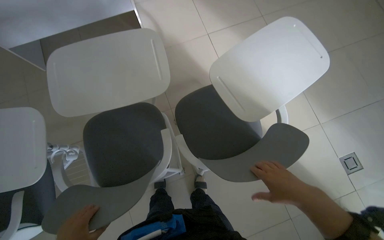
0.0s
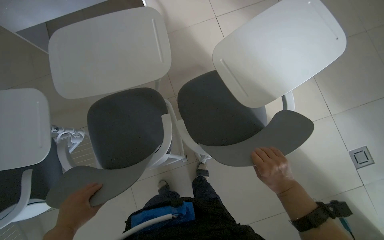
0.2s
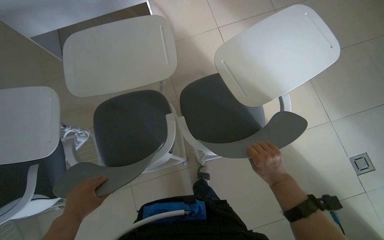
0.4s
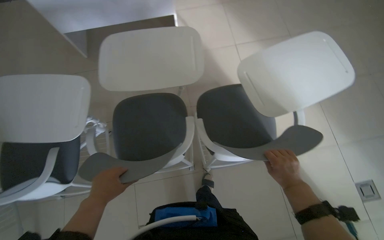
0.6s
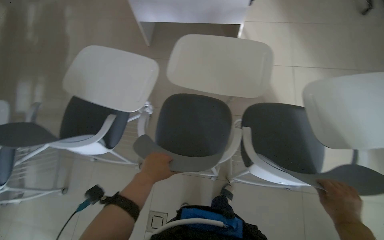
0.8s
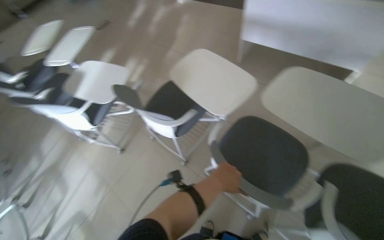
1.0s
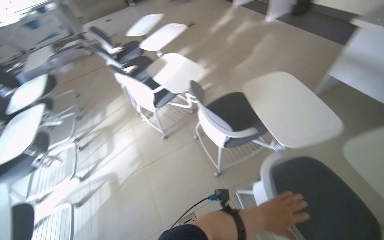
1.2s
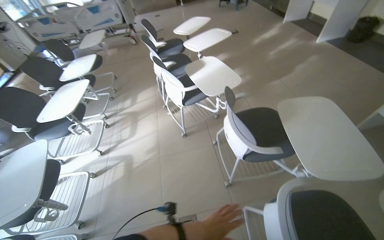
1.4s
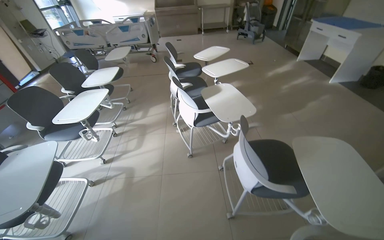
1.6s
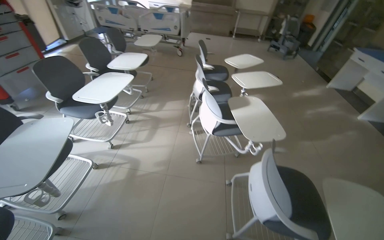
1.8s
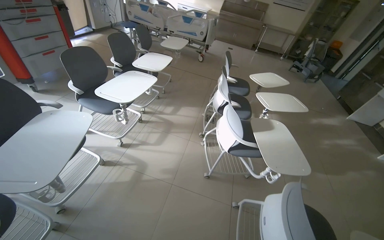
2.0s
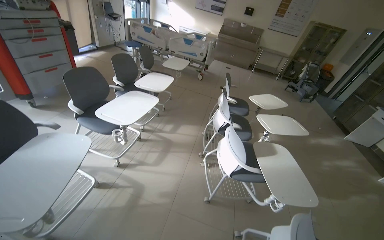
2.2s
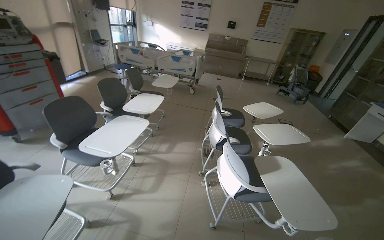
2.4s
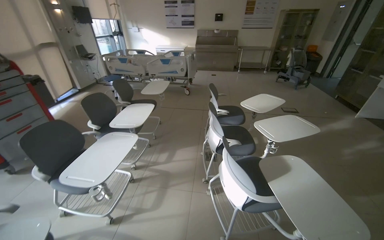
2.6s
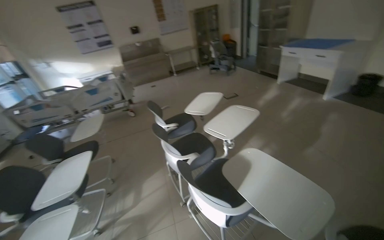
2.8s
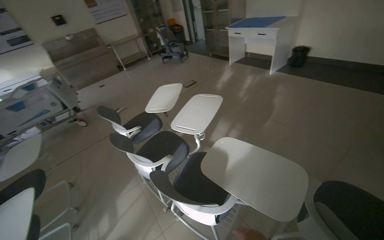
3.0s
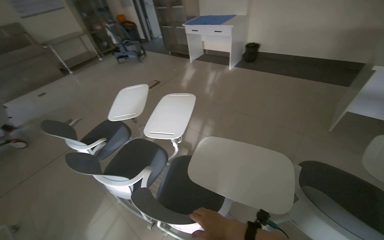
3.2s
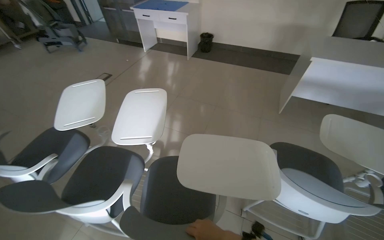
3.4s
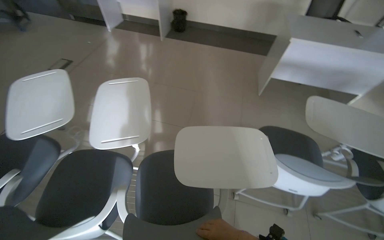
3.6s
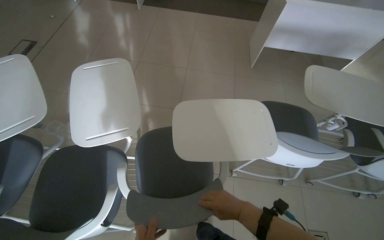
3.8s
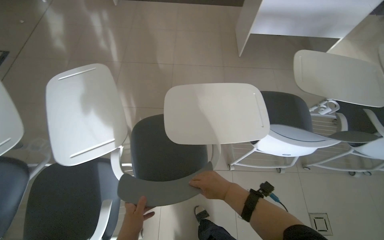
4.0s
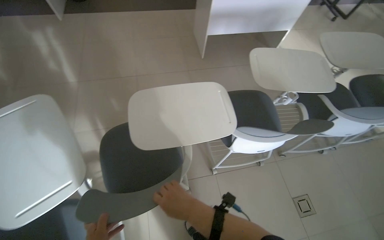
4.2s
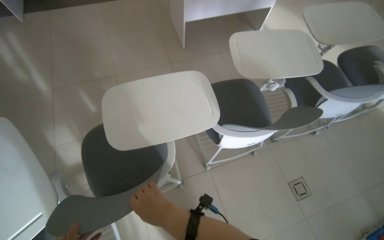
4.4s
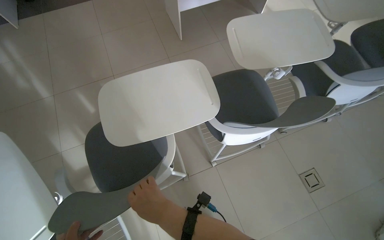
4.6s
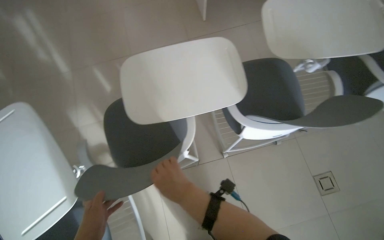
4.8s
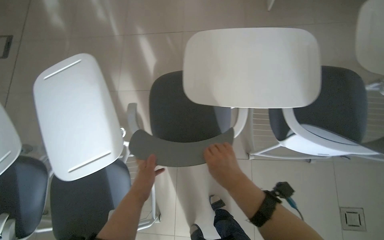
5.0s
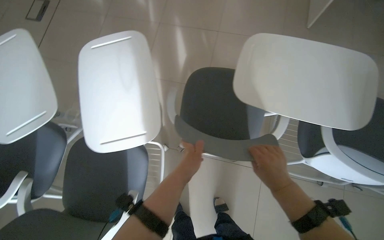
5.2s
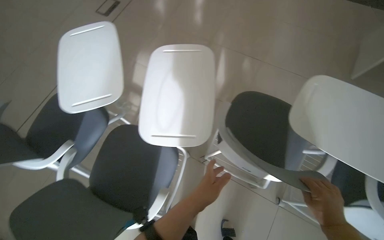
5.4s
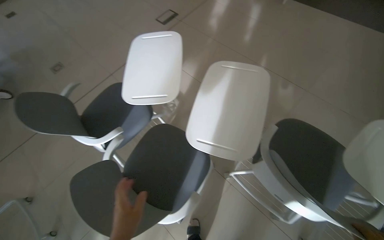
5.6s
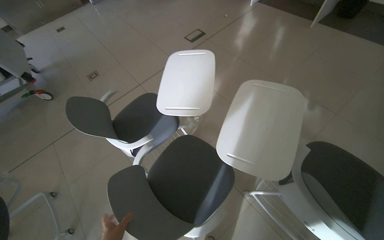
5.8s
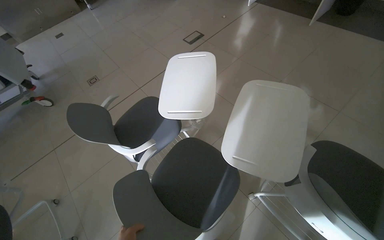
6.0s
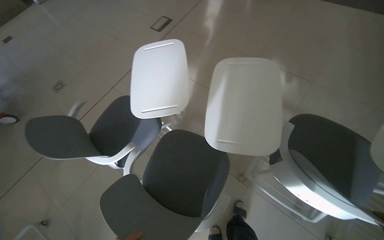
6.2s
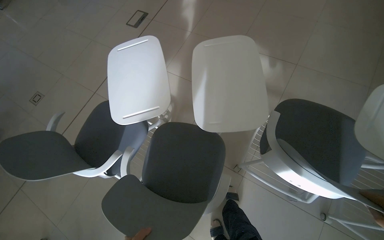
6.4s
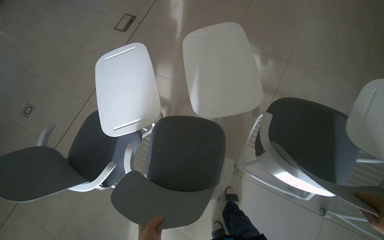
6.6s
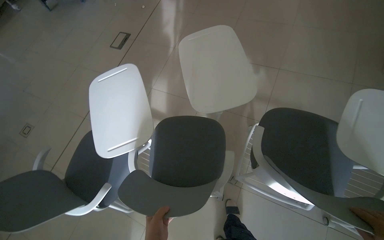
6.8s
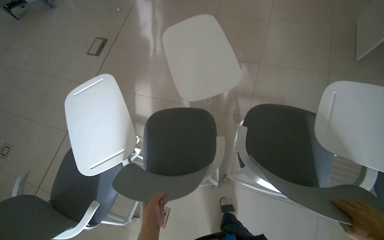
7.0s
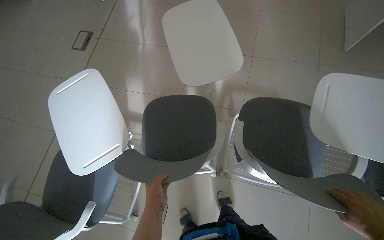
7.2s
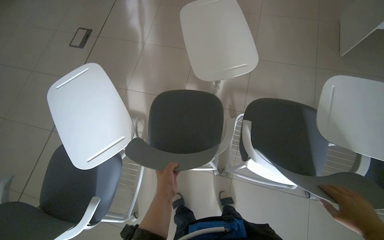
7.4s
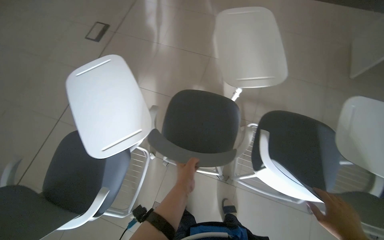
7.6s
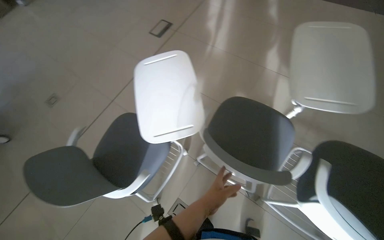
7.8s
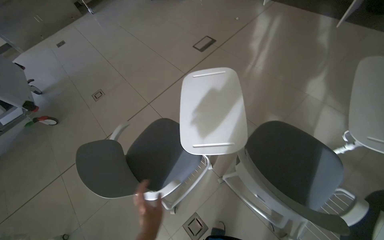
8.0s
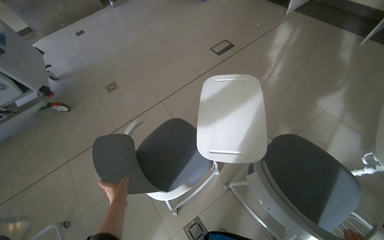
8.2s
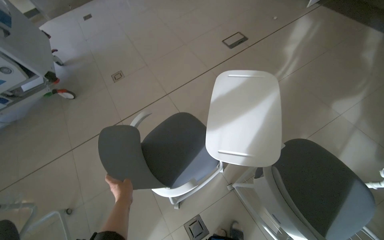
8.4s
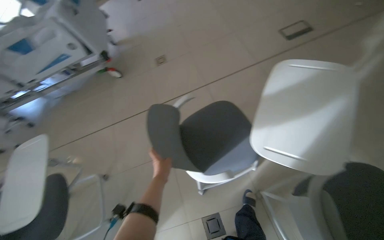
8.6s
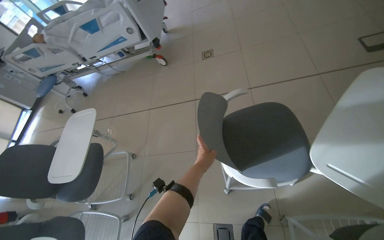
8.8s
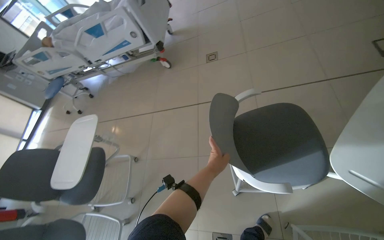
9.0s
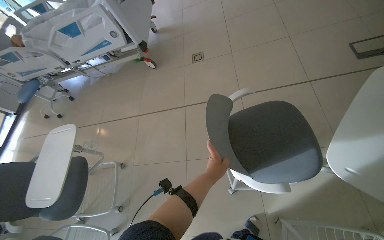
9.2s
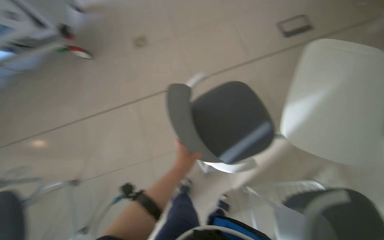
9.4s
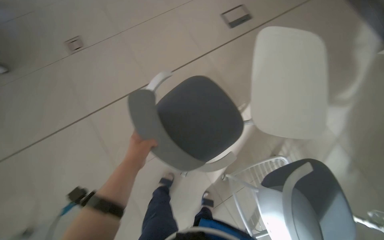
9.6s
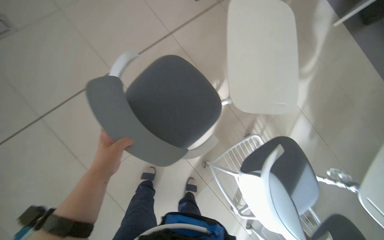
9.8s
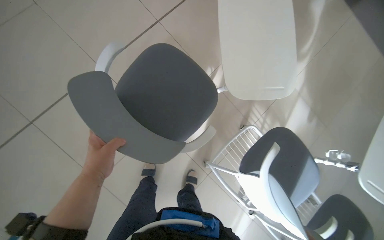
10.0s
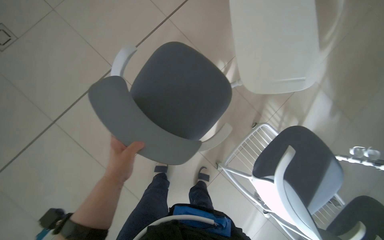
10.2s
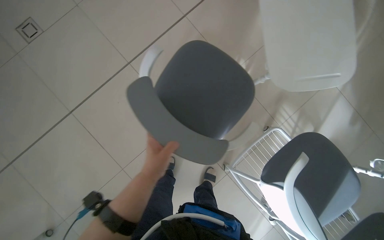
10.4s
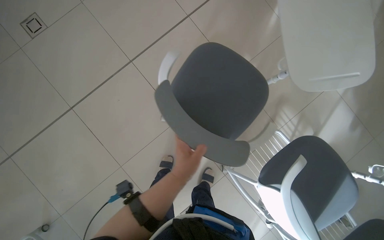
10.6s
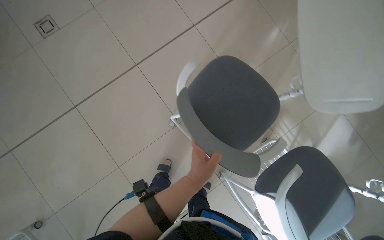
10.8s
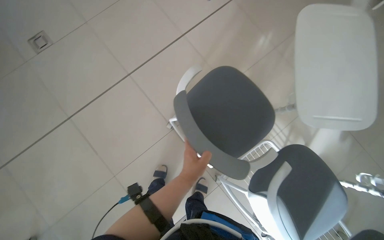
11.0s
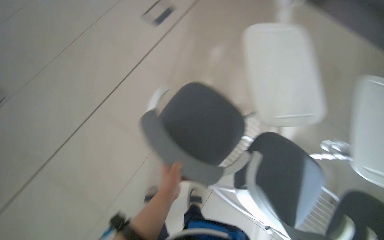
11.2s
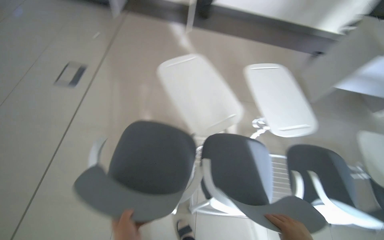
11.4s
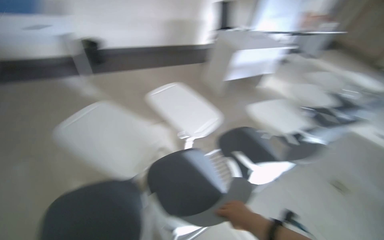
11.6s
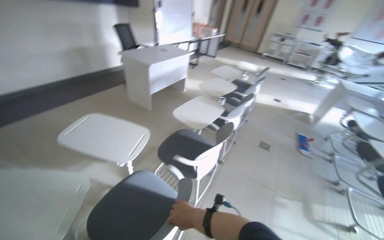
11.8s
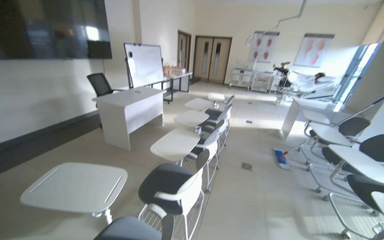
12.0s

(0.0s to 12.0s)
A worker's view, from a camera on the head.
Job: organizing items.
The whole recording: Arranging chairs in room. The worker arranges the chairs in the room.
0.0s - 1.6s: The camera is carried some 60 cm. The head turns to the left by some 110 degrees. The camera pitches upward, by some 20 degrees.
1.6s - 3.0s: The head travels approximately 80 cm. The head rotates roughly 35 degrees to the right.
3.0s - 4.4s: The camera travels some 40 cm. The head rotates some 70 degrees to the right. The view tilts some 25 degrees downward.
4.4s - 6.0s: The camera travels approximately 70 cm. The head rotates about 65 degrees to the left.
6.0s - 7.6s: The head turns to the right by approximately 30 degrees.
7.6s - 9.0s: The head travels some 50 cm. The wearer looks about 70 degrees further to the left.
9.0s - 10.4s: The head turns to the right by about 45 degrees. The camera pitches downward, by about 20 degrees.
10.4s - 12.0s: The camera travels some 50 cm. The wearer looks roughly 115 degrees further to the right. The view tilts approximately 45 degrees upward.

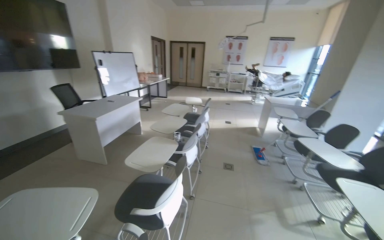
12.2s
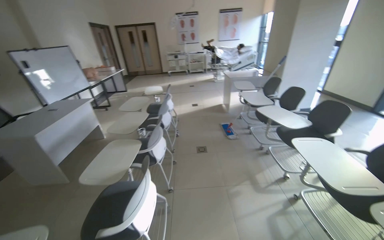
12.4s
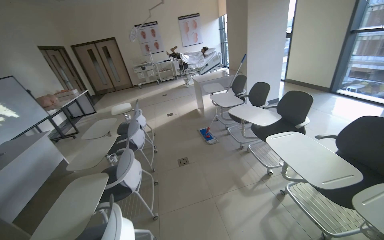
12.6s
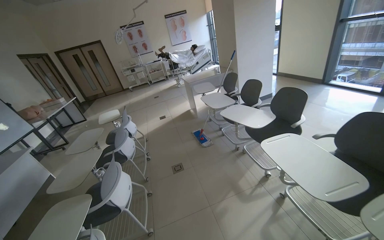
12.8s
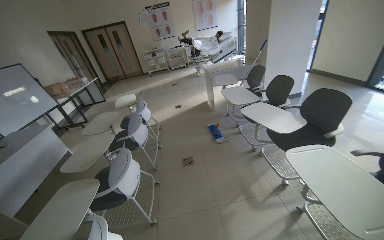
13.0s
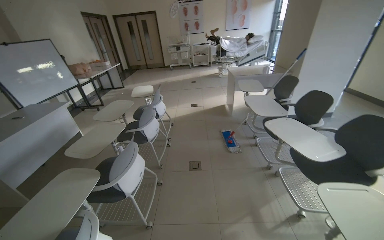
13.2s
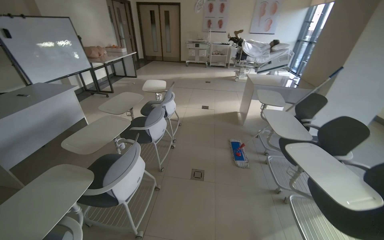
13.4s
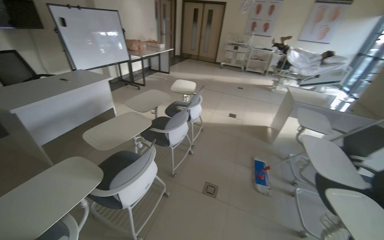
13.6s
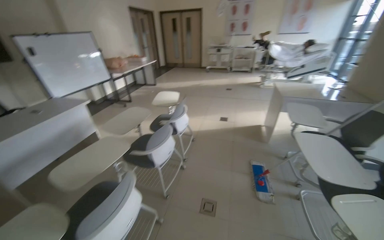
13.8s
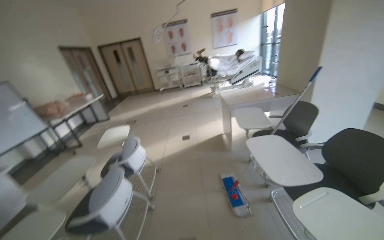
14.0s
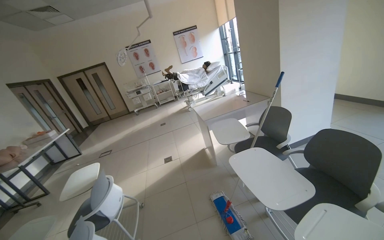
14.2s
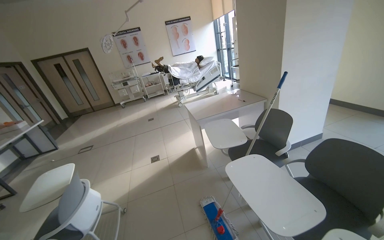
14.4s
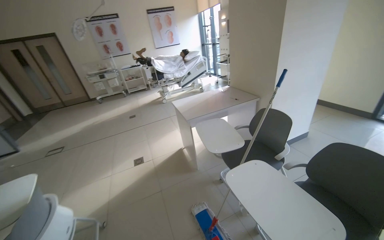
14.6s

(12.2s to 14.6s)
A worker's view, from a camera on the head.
Job: organizing items.
The whole recording: Arranging chairs in room. The worker arranges the chairs in the room.
12.2s - 13.4s: The head travels approximately 80 cm.
13.4s - 14.6s: The camera travels some 1 m. The head rotates approximately 30 degrees to the right.

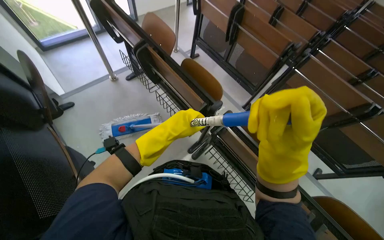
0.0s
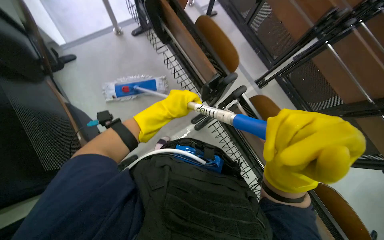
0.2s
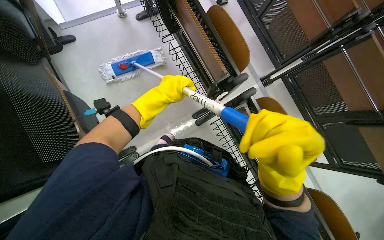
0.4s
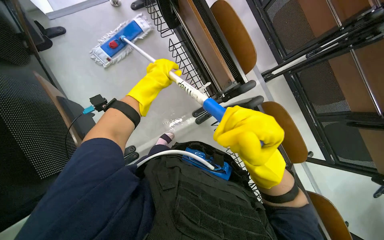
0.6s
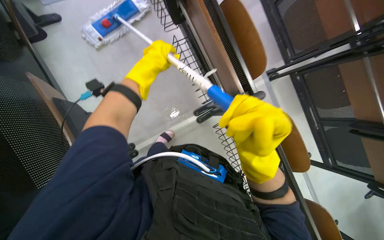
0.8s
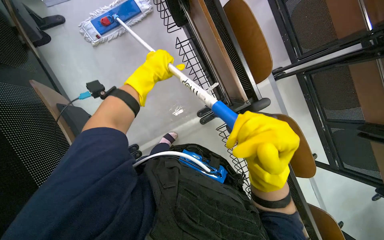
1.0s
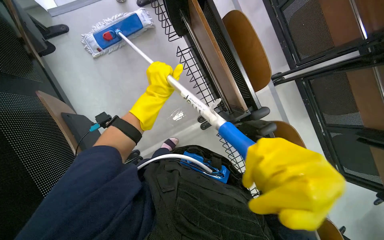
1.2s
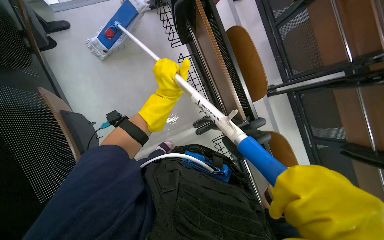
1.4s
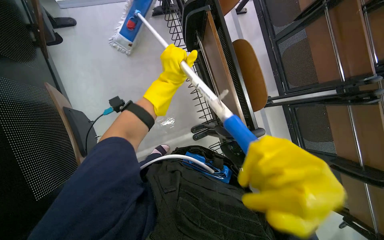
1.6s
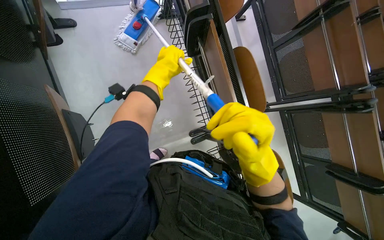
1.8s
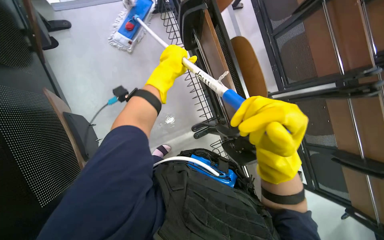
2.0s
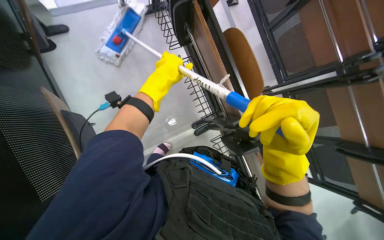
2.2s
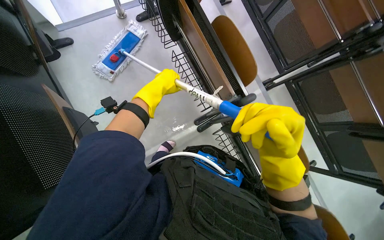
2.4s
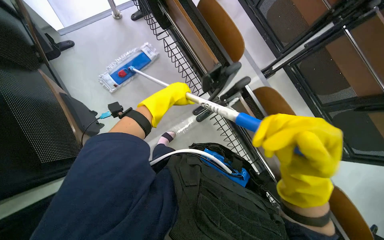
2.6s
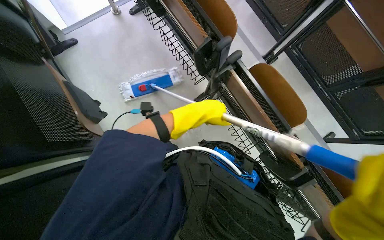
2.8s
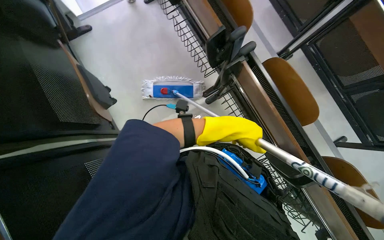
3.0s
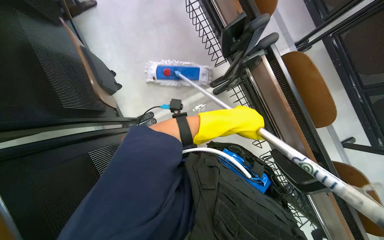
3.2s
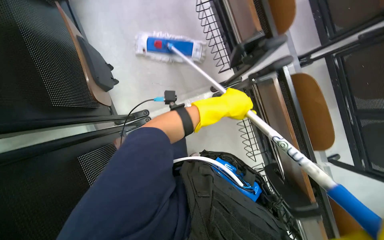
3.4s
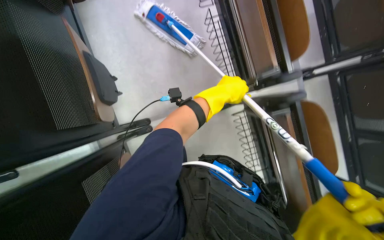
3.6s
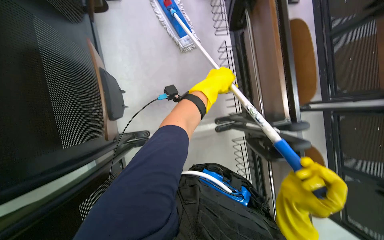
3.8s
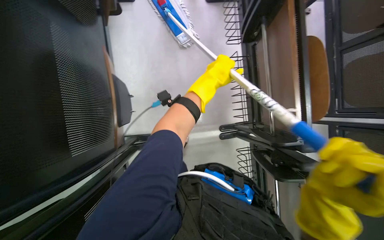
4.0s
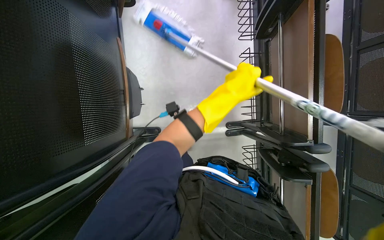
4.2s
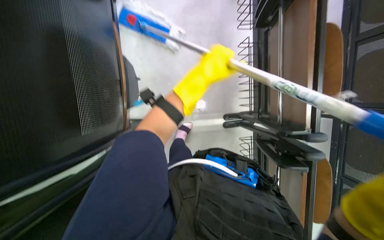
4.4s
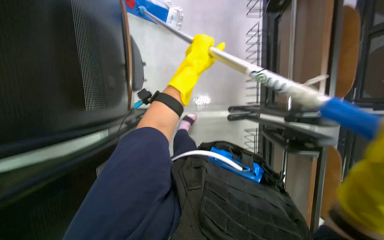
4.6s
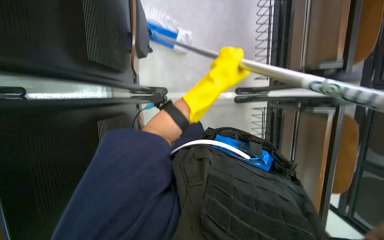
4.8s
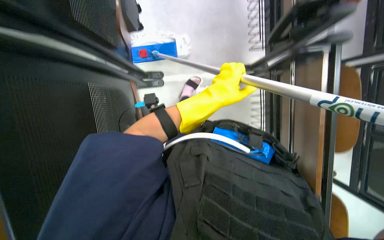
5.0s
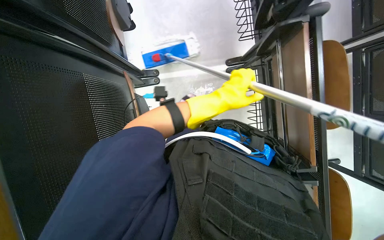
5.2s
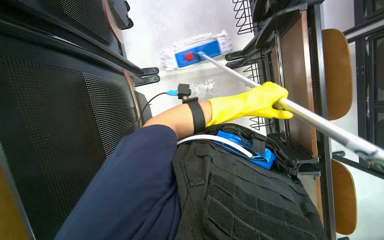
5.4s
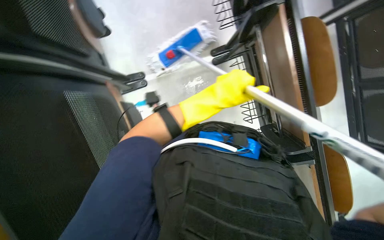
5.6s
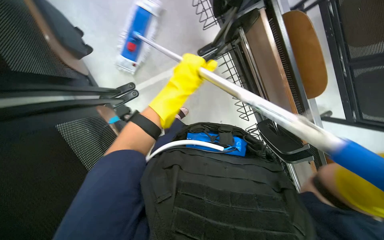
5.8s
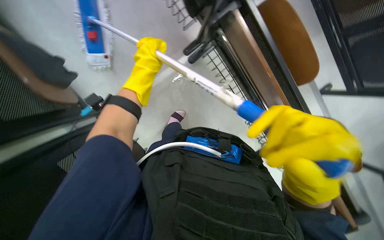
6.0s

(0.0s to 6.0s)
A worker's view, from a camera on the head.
Job: mopping floor.
The whole recording: Mopping floor with flat mop. The worker mops the floor with a flat mop, periodically cleaning the mop head in a bucket.
0.0s - 1.6s: The view tilts some 20 degrees downward.
1.6s - 3.0s: The camera travels roughly 40 cm.
3.0s - 4.4s: The wearer looks about 15 degrees further downward. The left hand travels up the picture and to the left by approximately 35 cm.
4.4s - 6.0s: The scene turns roughly 30 degrees counterclockwise in the picture.
